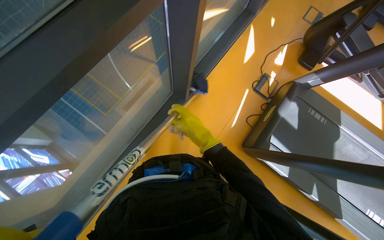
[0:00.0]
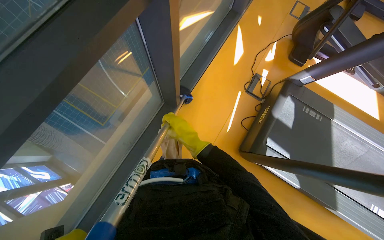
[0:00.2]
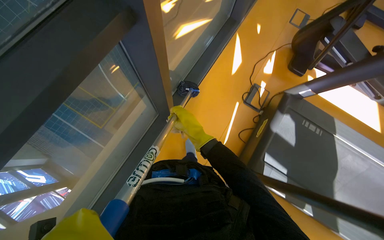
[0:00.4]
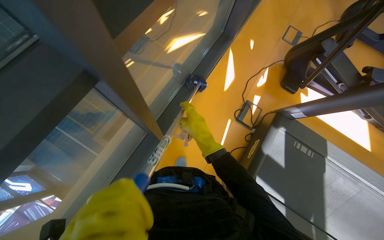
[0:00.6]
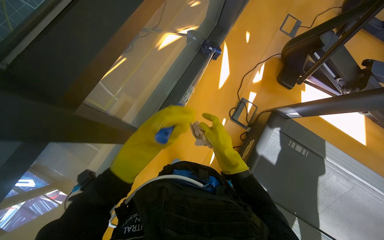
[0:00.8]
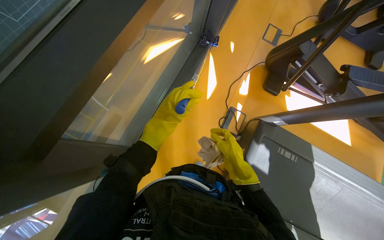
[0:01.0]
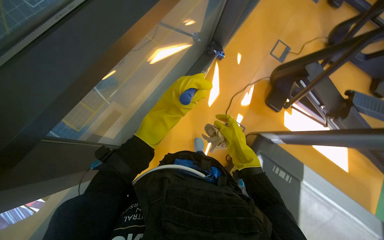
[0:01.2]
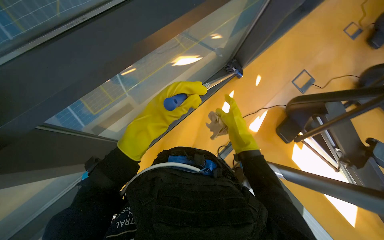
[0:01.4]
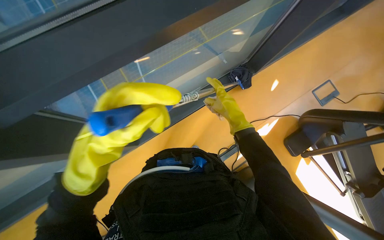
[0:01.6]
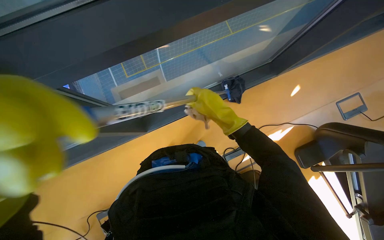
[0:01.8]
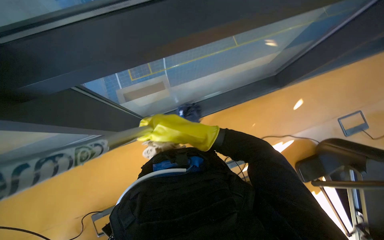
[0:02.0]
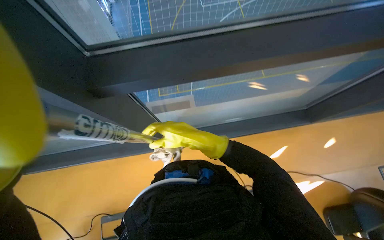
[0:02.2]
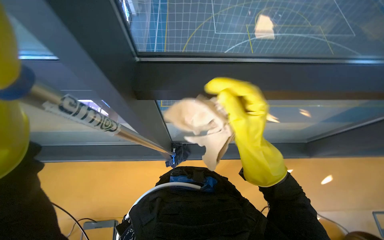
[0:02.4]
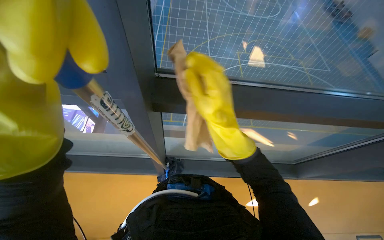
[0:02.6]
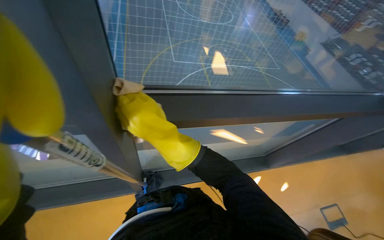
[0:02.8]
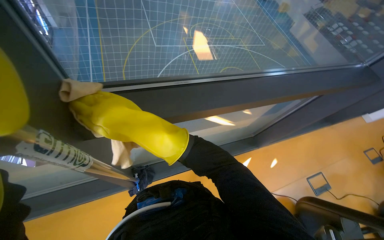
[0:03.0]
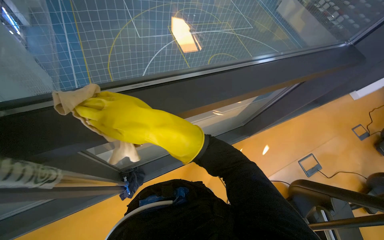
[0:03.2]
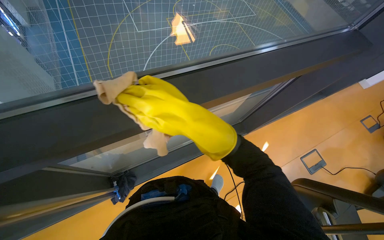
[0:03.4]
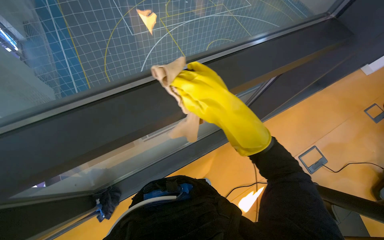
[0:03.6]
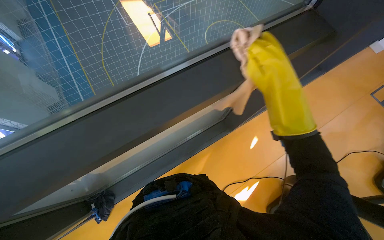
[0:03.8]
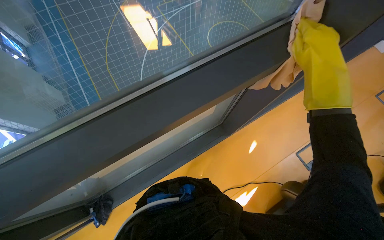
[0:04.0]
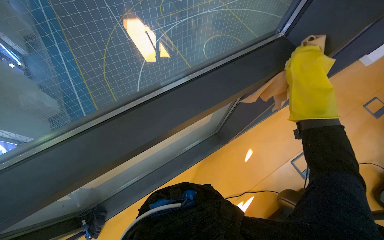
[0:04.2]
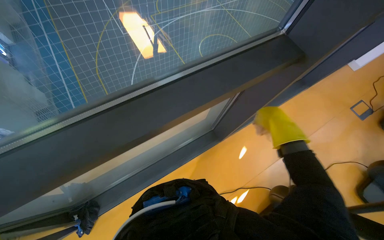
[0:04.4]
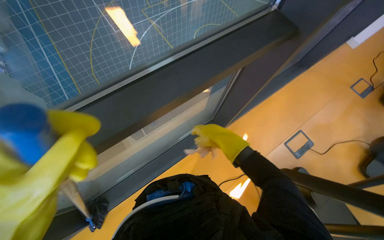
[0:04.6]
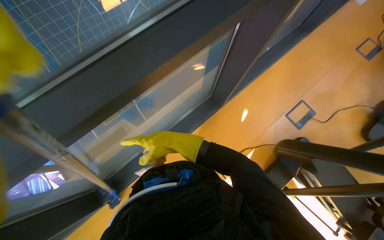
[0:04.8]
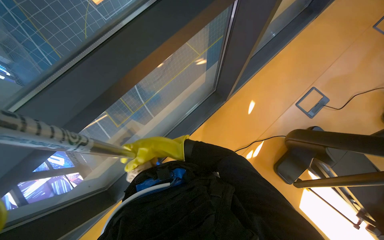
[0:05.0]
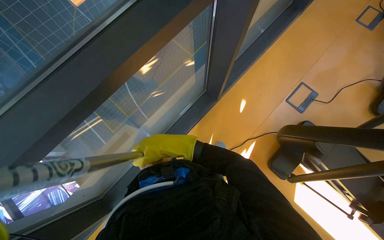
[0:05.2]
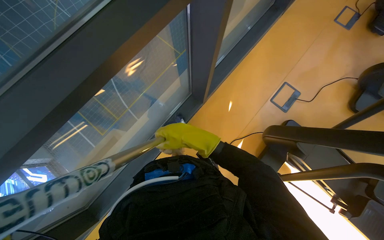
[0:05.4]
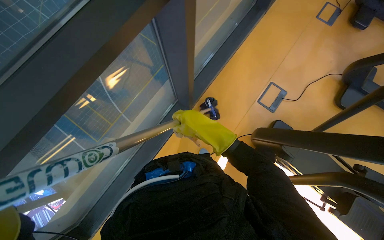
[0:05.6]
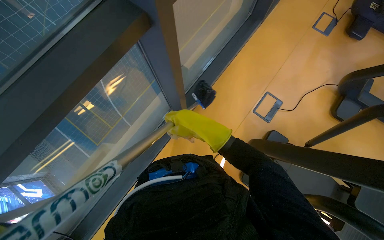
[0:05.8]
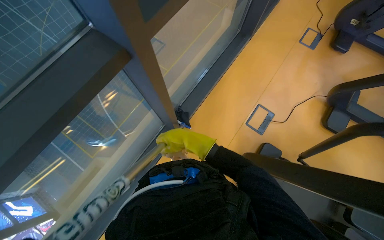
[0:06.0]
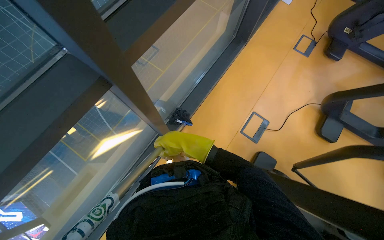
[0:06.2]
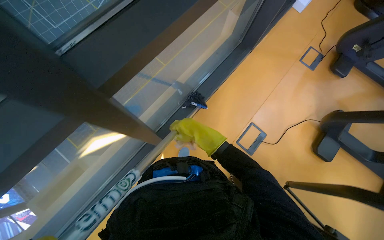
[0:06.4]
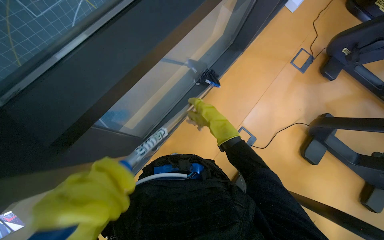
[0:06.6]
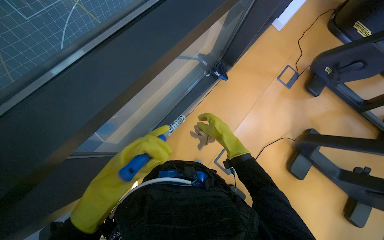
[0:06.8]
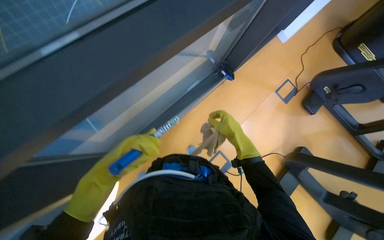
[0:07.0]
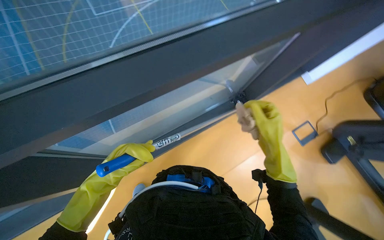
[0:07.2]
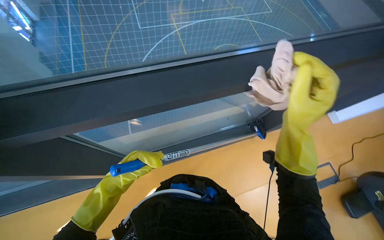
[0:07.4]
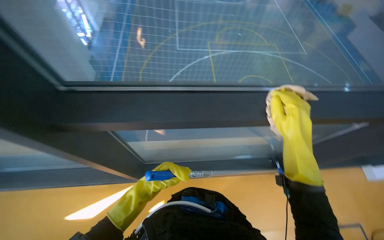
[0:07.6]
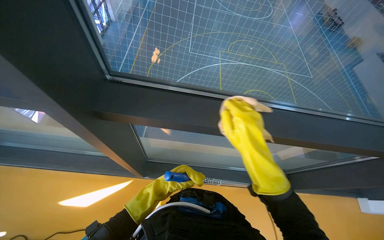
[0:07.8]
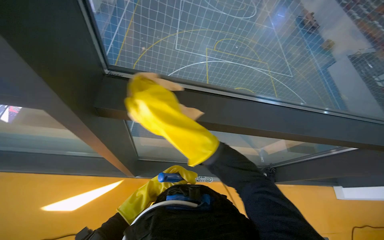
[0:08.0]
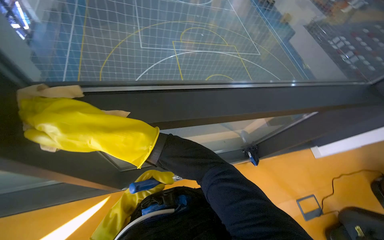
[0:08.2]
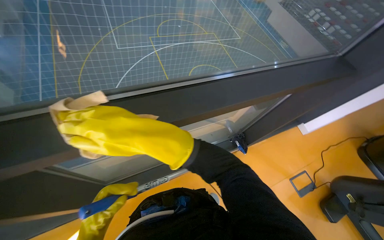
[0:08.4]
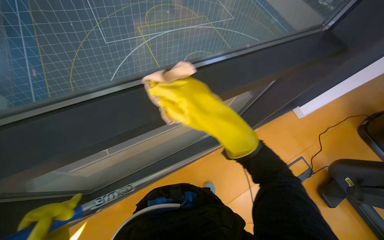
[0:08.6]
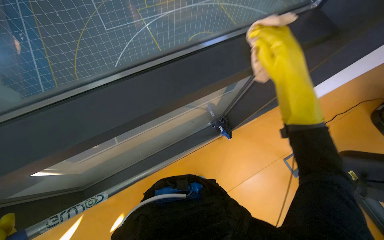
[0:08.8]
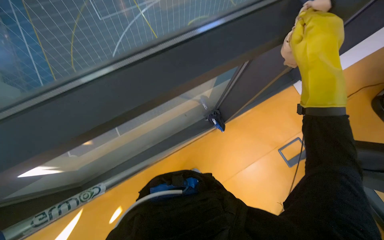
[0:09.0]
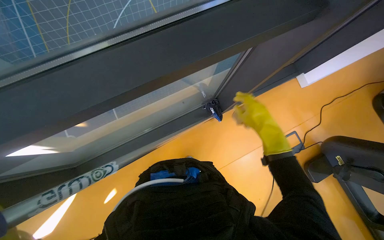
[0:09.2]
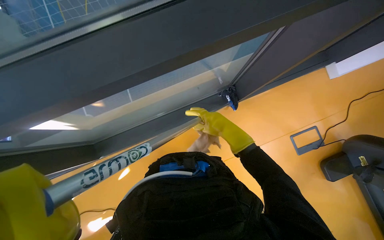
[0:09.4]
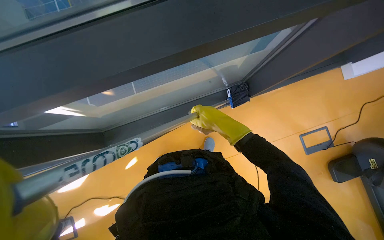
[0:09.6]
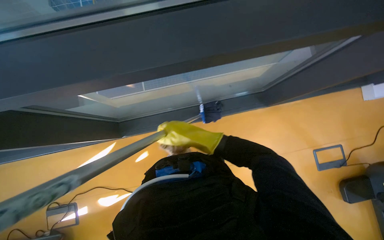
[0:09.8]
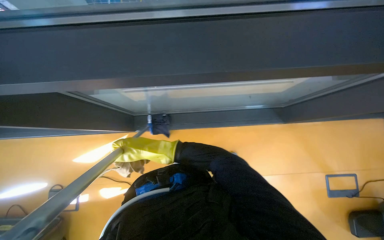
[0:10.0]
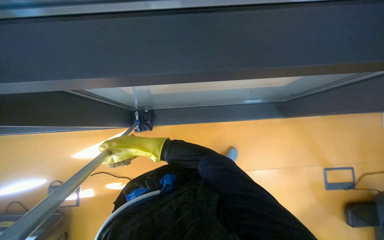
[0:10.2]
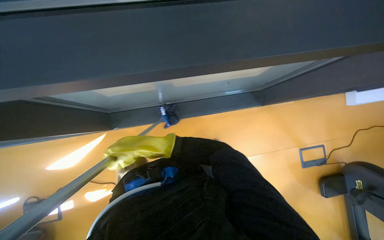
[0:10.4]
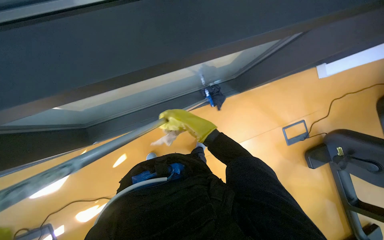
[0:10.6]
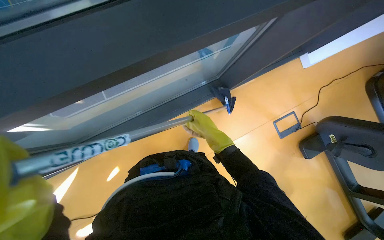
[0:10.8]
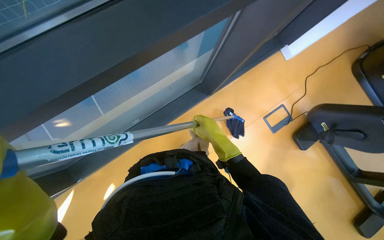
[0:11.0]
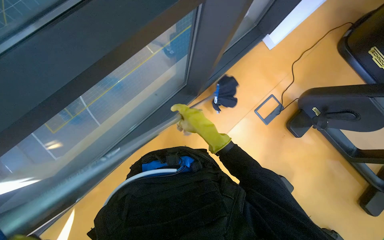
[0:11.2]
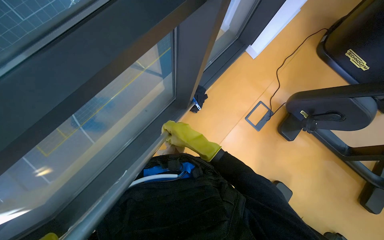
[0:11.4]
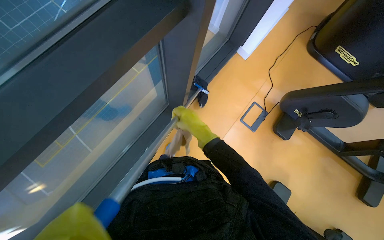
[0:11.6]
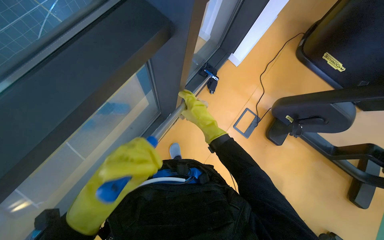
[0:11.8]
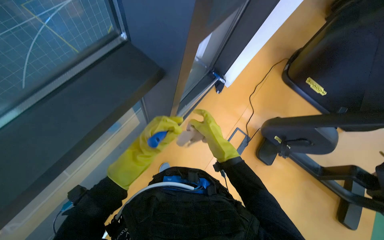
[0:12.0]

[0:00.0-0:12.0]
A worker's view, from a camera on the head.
Job: cleaning windows.
The whole recording: Cleaning gym windows. The worker cleans the gym windows using a long pole and wipes the frames with a cloth.
0:00.0 to 0:01.6: The camera is carried about 80 cm.
0:01.6 to 0:03.0: The view tilts about 15 degrees upward.
0:03.0 to 0:04.4: The camera travels some 70 cm.
0:04.4 to 0:06.0: The camera travels roughly 40 cm.
0:06.0 to 0:07.6: The camera travels roughly 50 cm. The camera pitches upward, by some 20 degrees. Everything in view rotates approximately 45 degrees clockwise.
0:07.6 to 0:09.0: The wearer moves some 80 cm. The wearer looks some 20 degrees further downward. The scene rotates counterclockwise by approximately 25 degrees.
0:09.0 to 0:10.4: The view tips downward by about 15 degrees.

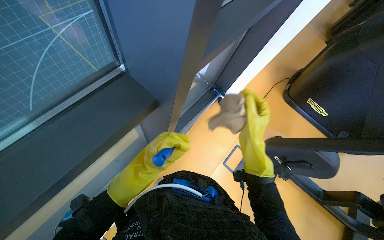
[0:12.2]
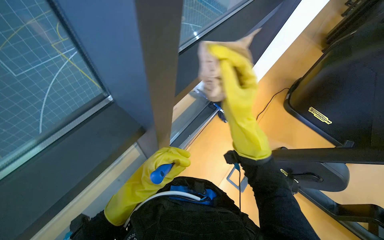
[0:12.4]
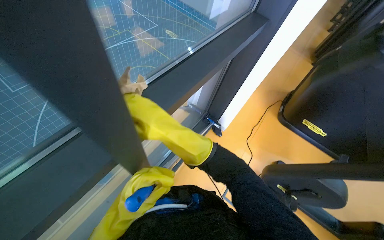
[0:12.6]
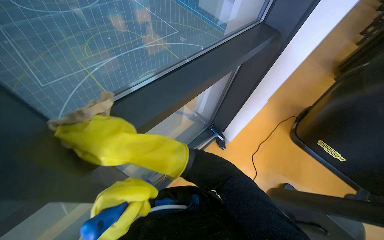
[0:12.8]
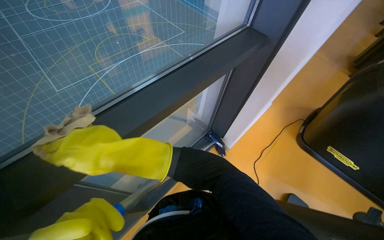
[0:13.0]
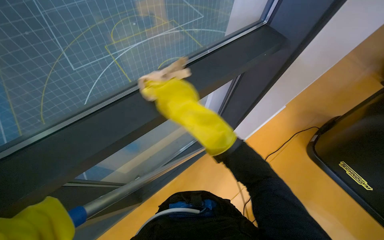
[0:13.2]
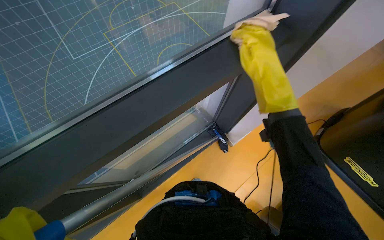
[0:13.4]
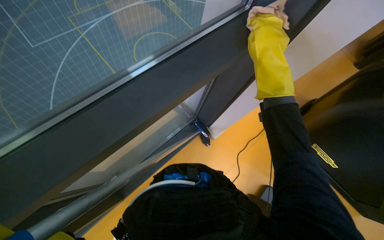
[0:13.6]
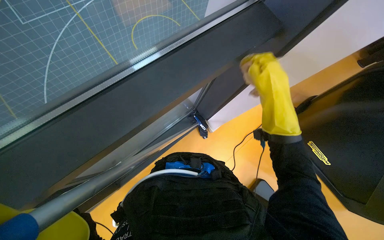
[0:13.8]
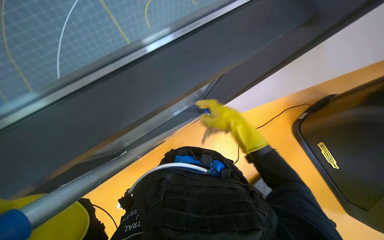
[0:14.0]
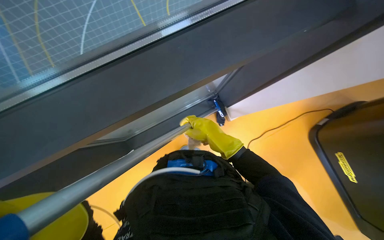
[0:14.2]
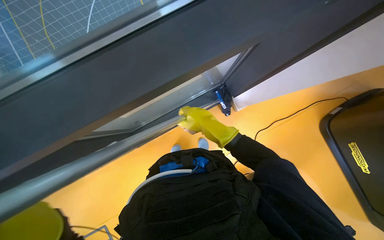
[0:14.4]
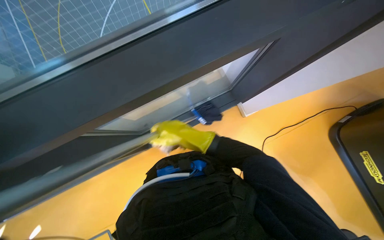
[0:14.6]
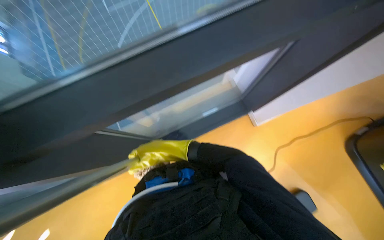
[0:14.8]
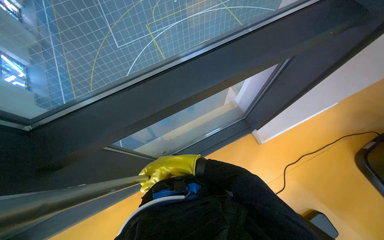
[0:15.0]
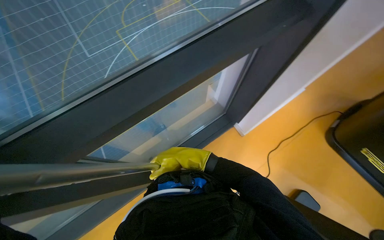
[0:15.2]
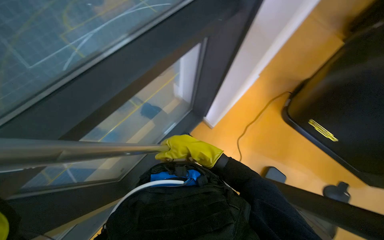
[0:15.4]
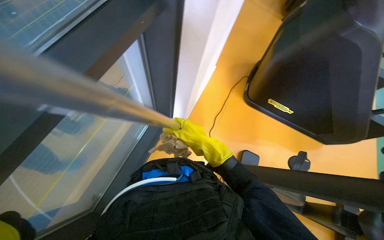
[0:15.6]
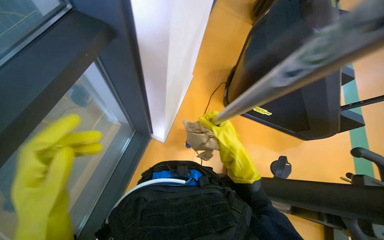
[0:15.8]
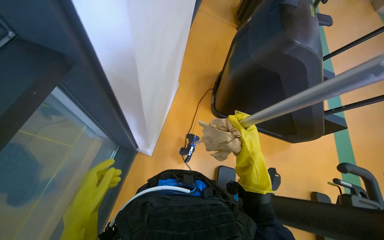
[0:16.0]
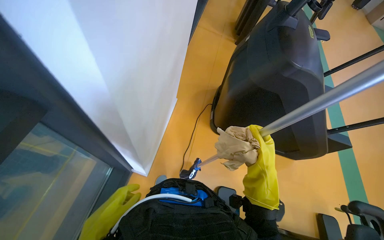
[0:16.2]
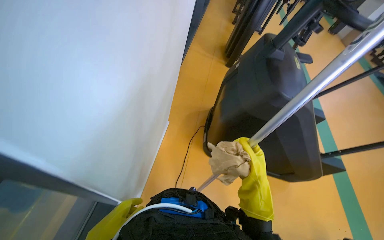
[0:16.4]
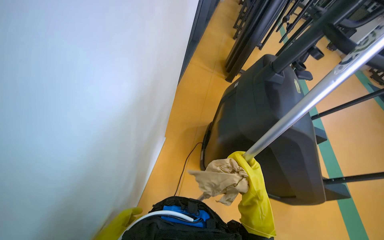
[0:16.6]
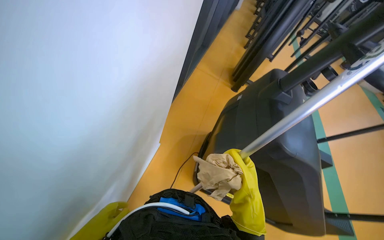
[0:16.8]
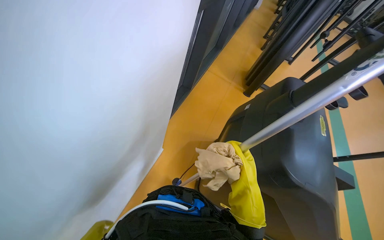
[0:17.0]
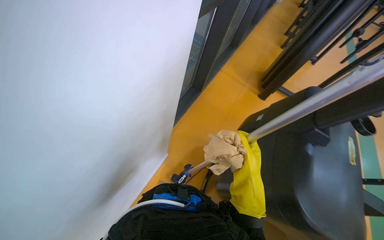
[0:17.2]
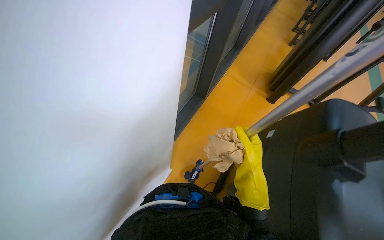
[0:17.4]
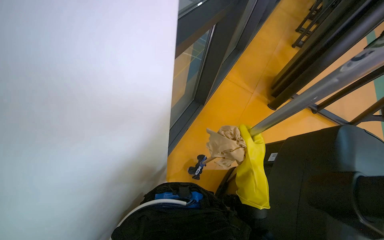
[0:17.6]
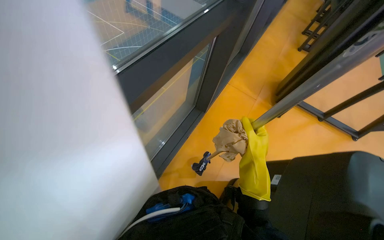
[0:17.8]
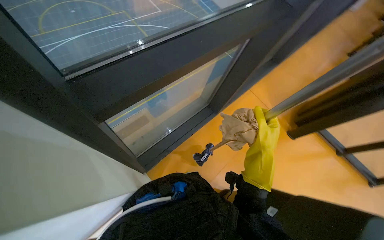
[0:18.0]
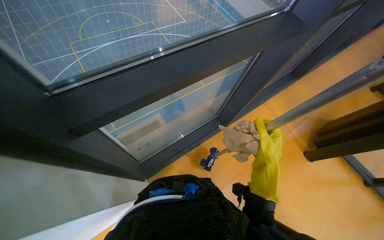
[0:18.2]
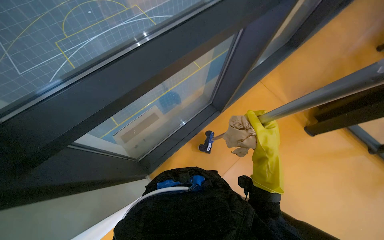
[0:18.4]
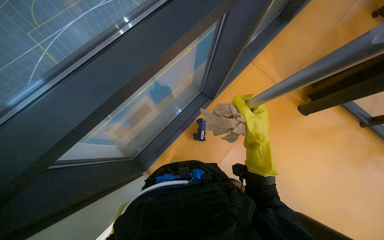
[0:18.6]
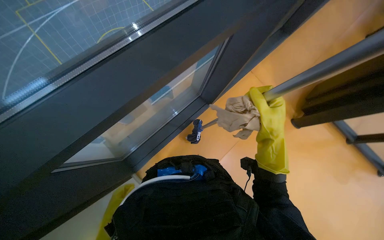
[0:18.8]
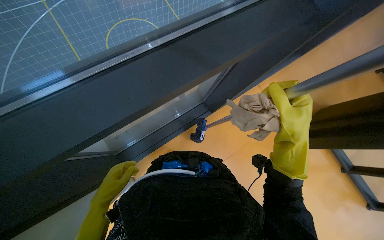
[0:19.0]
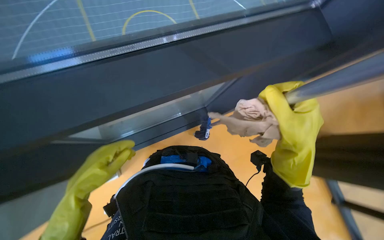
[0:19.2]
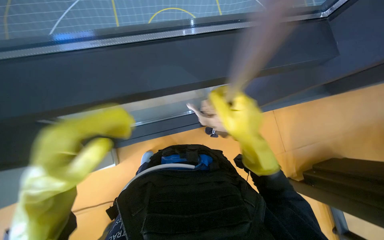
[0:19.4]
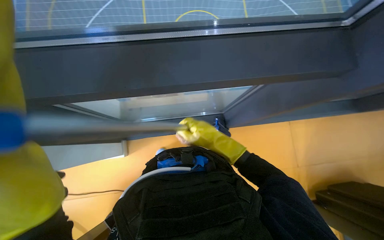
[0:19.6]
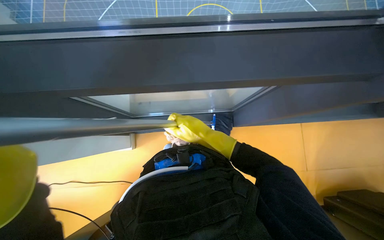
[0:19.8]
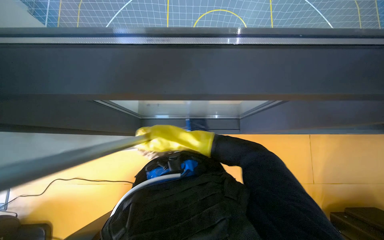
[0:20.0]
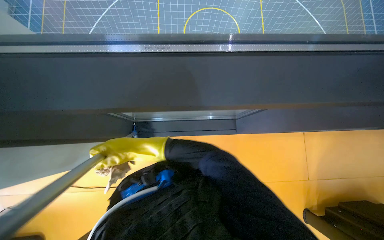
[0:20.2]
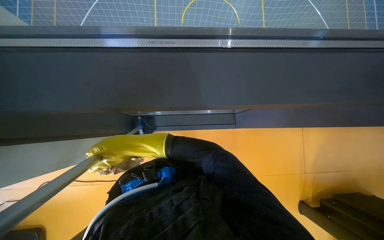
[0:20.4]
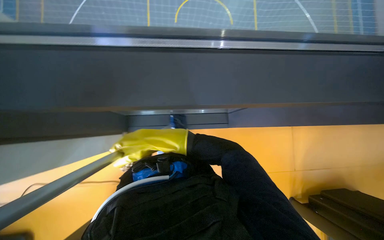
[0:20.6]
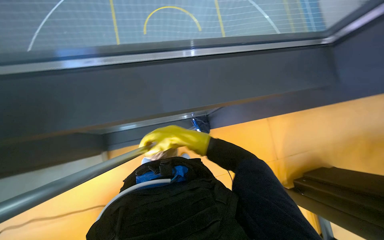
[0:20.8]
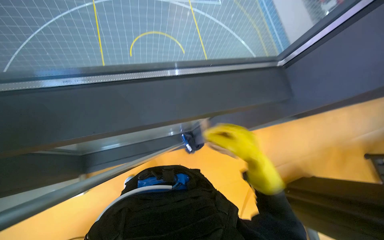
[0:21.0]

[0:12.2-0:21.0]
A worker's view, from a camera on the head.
Job: cleaning windows.
The whole recording: Cleaning gym windows. The worker cleans the gym windows using a long pole and wipes the frames with a cloth.
0:12.2 to 0:13.6: The head travels roughly 50 cm.
0:13.6 to 0:15.2: The right hand travels to the left and down the picture by approximately 30 cm.
0:15.2 to 0:16.6: The wearer's head swings approximately 25 degrees to the right. The camera pitches upward, by some 20 degrees.
0:16.6 to 0:18.0: The head turns to the left by about 35 degrees.
0:18.0 to 0:19.6: The right hand shifts about 20 cm to the left, and goes nearer to the camera and returns, about 15 cm each way.
0:19.6 to 0:21.0: The wearer's head swings roughly 20 degrees to the right. The right hand travels to the left and back again, approximately 15 cm each way.
